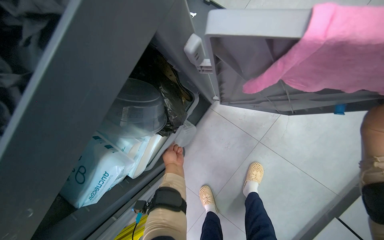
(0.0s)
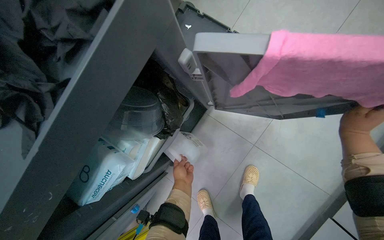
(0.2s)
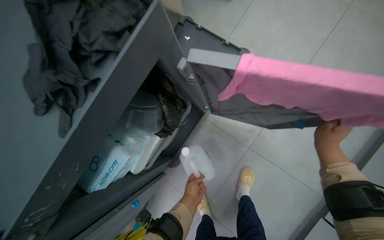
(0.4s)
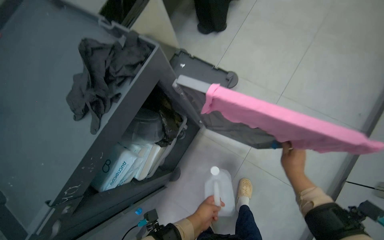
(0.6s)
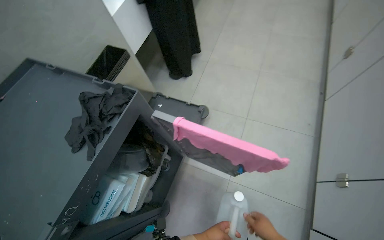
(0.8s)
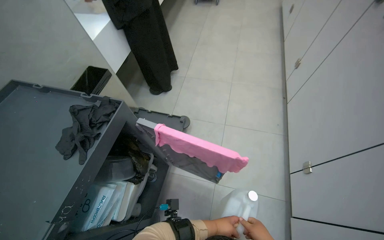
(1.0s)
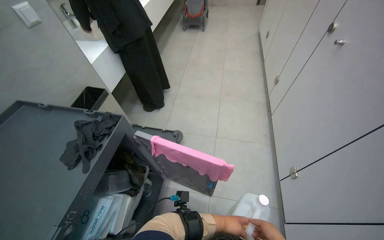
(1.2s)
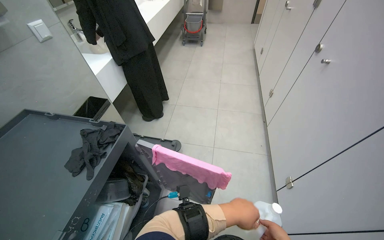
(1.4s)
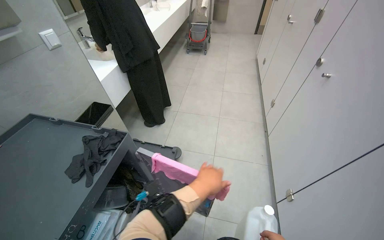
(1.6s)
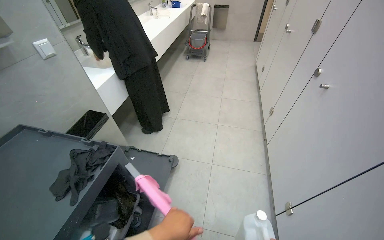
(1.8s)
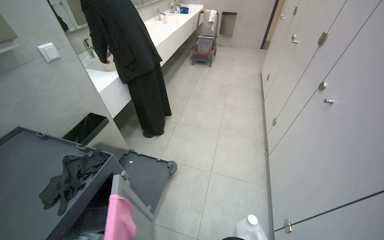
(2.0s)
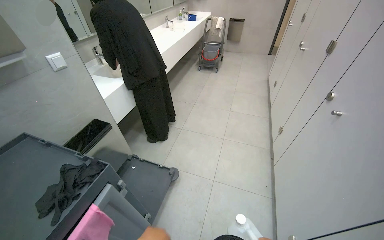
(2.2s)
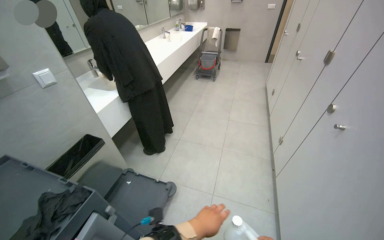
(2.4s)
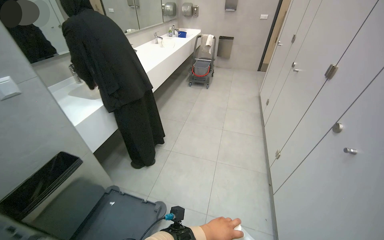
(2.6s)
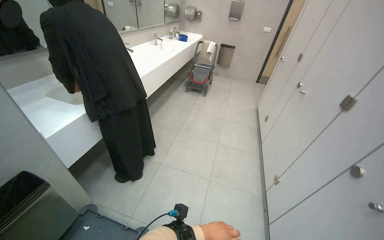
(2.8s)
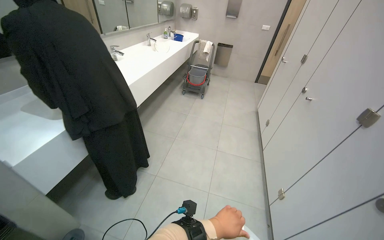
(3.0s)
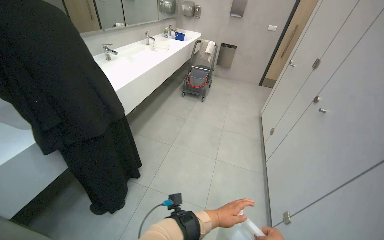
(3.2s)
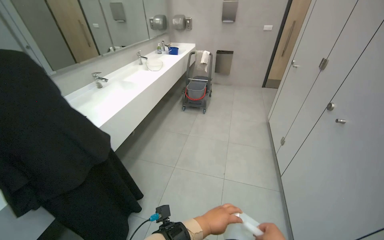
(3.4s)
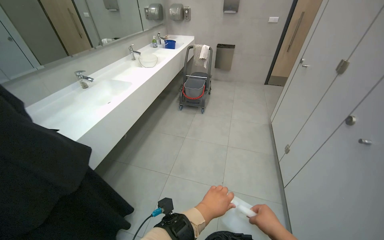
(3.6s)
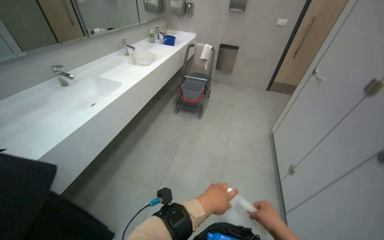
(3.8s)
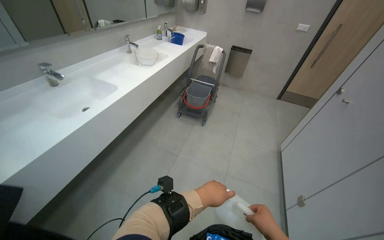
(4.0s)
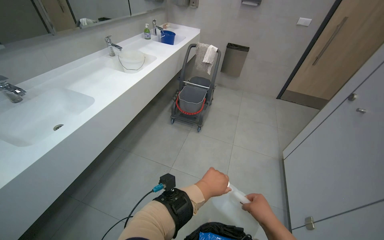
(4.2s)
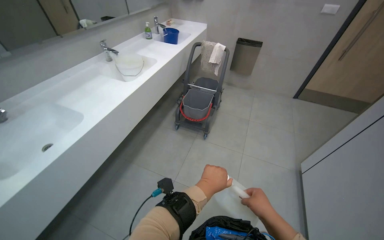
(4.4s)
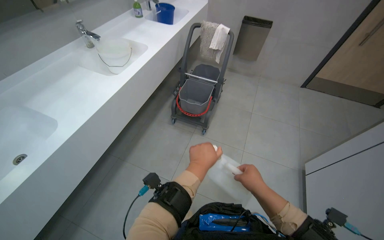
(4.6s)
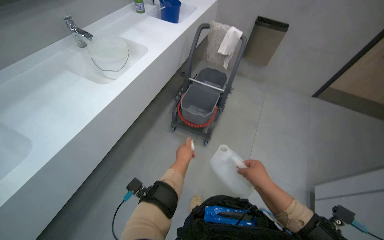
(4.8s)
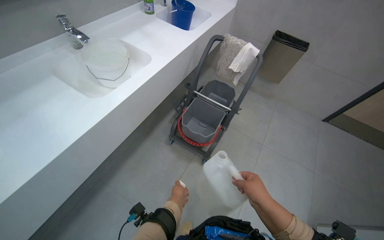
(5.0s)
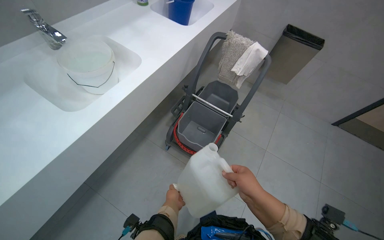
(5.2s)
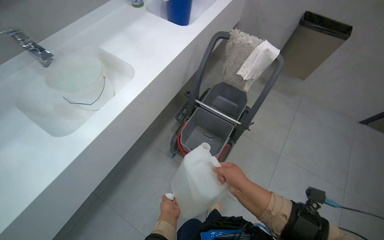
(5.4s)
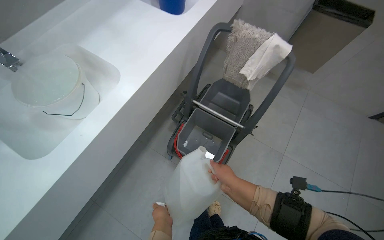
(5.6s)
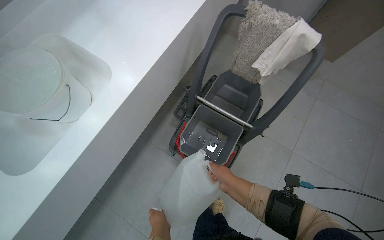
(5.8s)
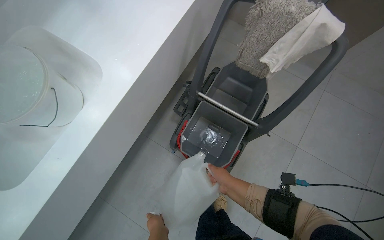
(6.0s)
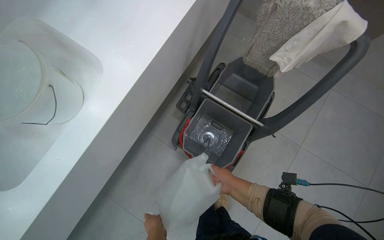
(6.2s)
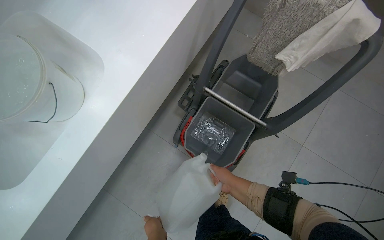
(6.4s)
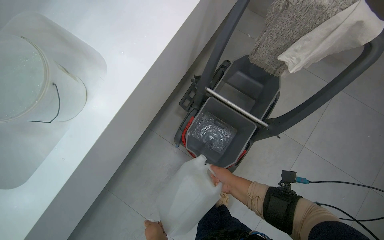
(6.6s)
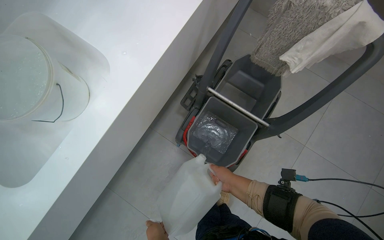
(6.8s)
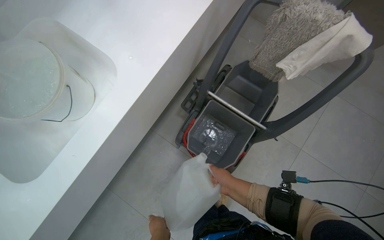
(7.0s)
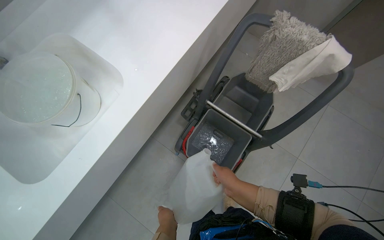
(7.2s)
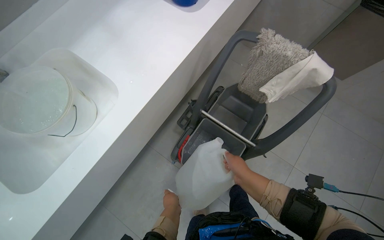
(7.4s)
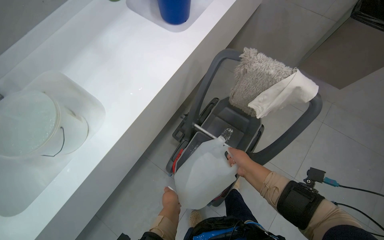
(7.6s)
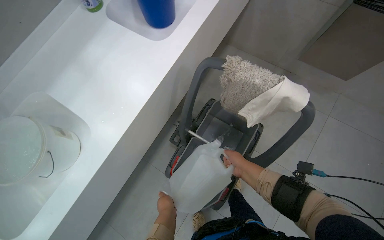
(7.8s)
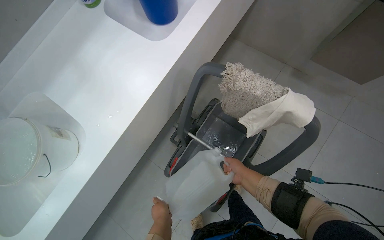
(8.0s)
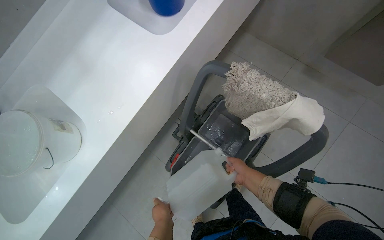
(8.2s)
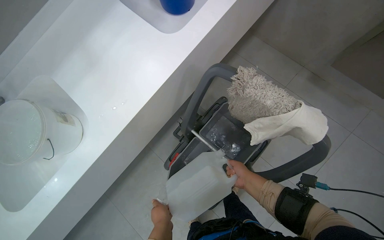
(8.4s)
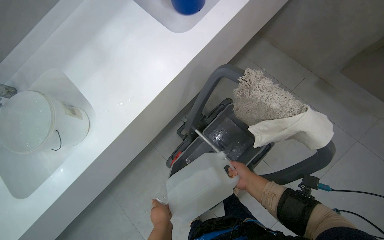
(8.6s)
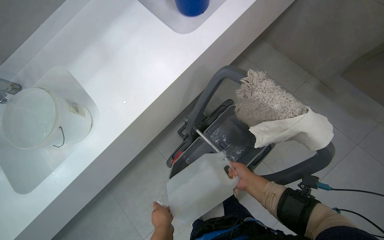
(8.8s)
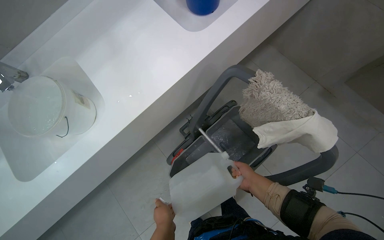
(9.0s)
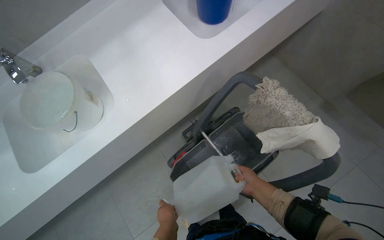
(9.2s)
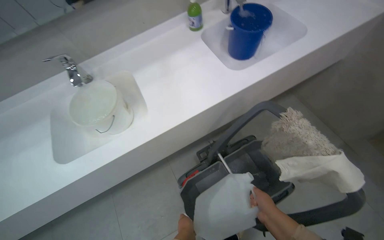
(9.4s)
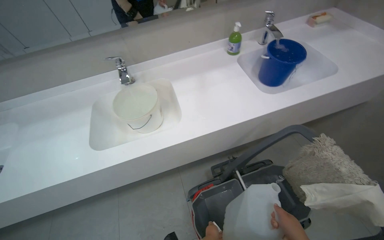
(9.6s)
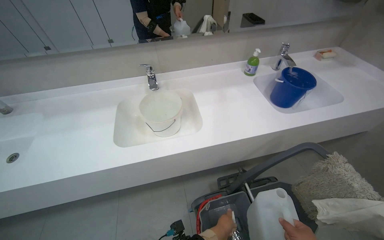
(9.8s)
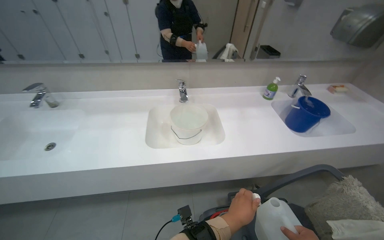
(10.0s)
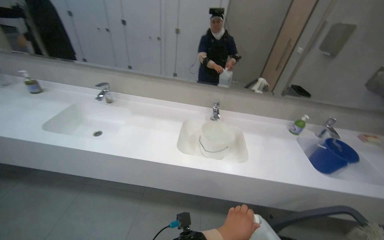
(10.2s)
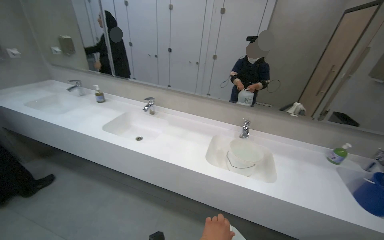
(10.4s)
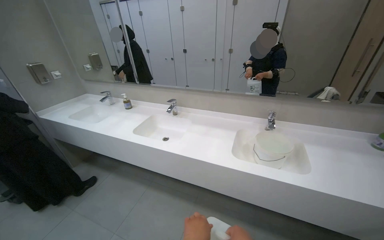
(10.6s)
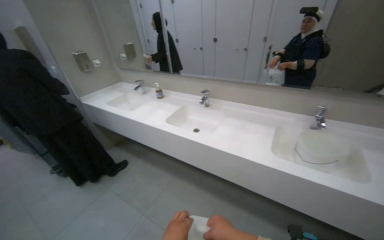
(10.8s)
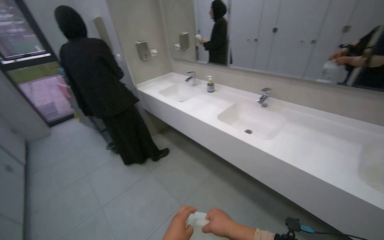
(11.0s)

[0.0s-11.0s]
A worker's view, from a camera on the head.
Job: preparing cleaning supplies.
The whole recording: Adding cleaning solution to bucket. The worker takes a bottle of cleaning solution from the cart, opens it, and pours the liquid into a bucket on the cleaning cart.
0.0s to 1.6s: The wearer moves roughly 50 cm. The wearer's head swings roughly 25 degrees to the right. The camera pitches upward, by roughly 45 degrees.
1.6s to 3.2s: The camera is carried roughly 90 cm.
3.2s to 4.8s: The head travels roughly 1.5 m. The view tilts about 15 degrees downward.
4.8s to 6.2s: The camera travels some 90 cm. The wearer looks some 20 degrees further downward.
6.2s to 7.8s: The right hand shifts about 15 cm to the right.
7.8s to 9.4s: The scene rotates clockwise by about 30 degrees.
9.4s to 11.0s: The head travels about 90 cm. The wearer looks approximately 65 degrees further to the left. The view tips upward by approximately 30 degrees.

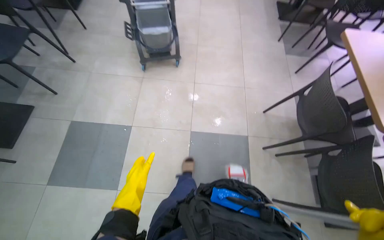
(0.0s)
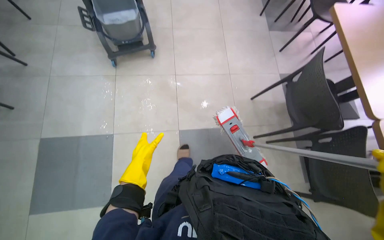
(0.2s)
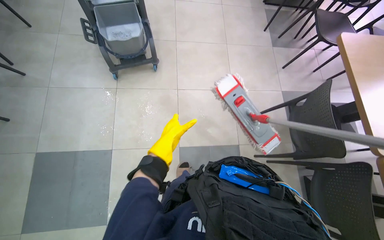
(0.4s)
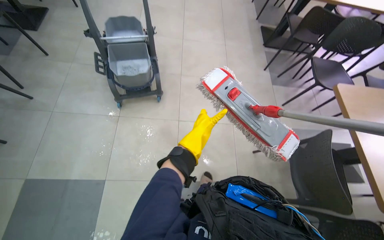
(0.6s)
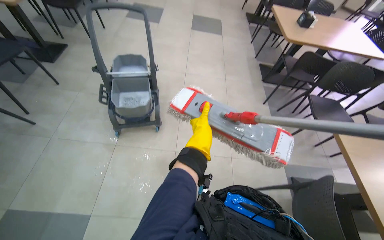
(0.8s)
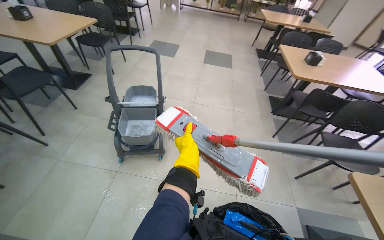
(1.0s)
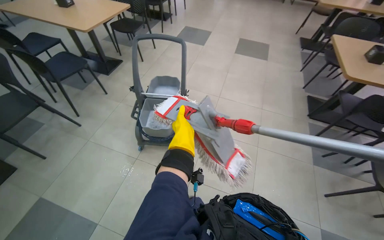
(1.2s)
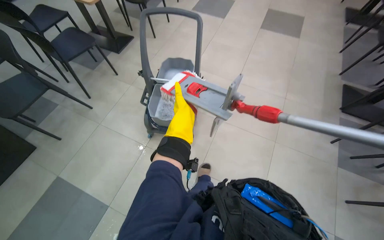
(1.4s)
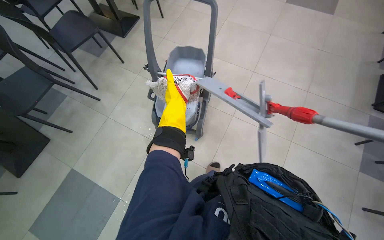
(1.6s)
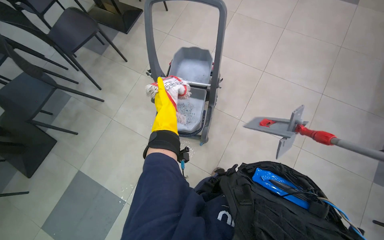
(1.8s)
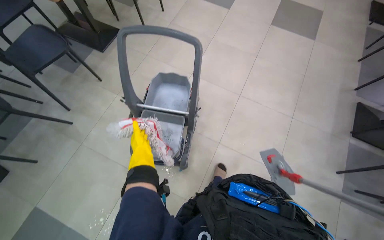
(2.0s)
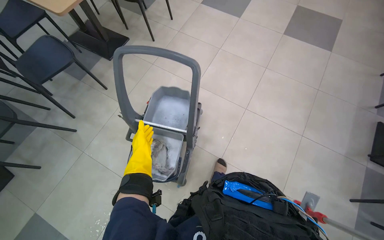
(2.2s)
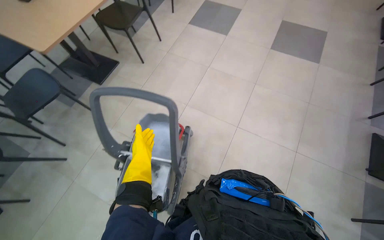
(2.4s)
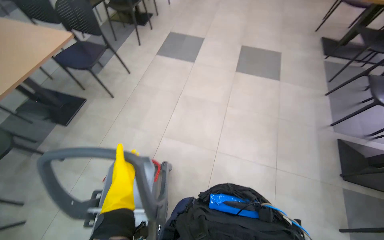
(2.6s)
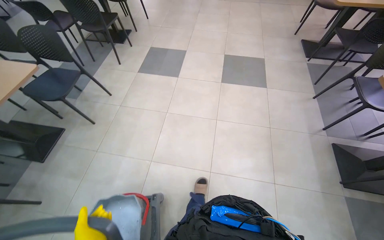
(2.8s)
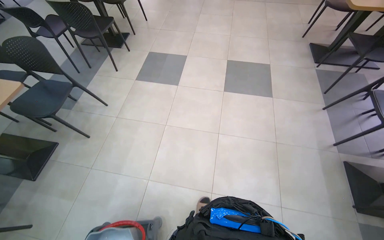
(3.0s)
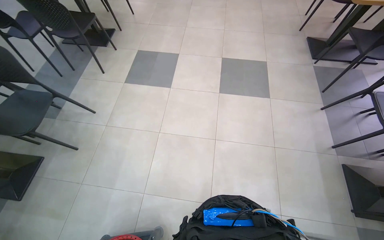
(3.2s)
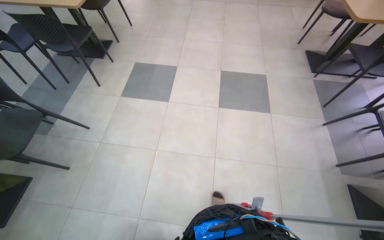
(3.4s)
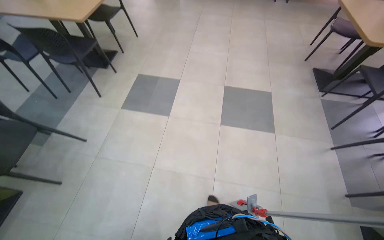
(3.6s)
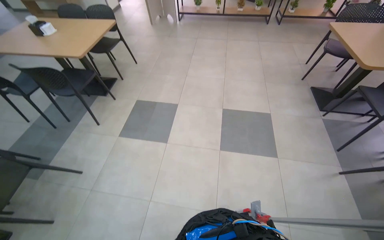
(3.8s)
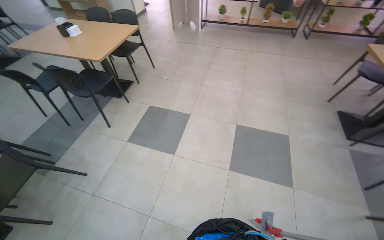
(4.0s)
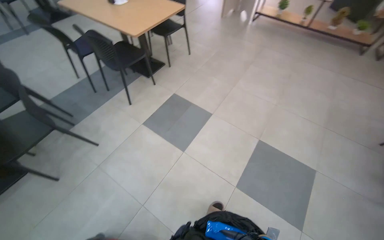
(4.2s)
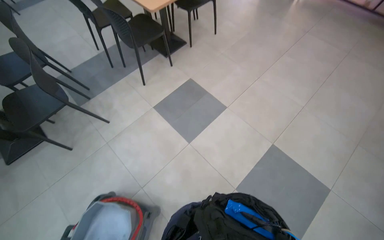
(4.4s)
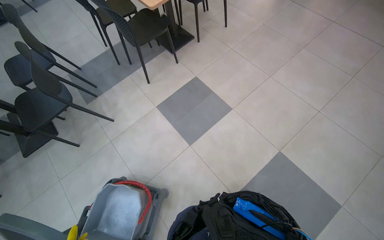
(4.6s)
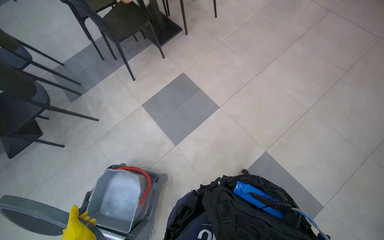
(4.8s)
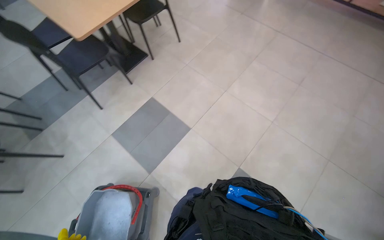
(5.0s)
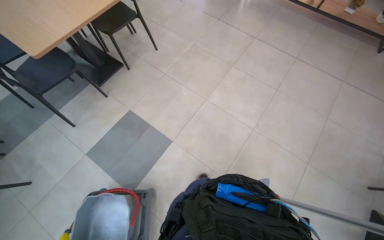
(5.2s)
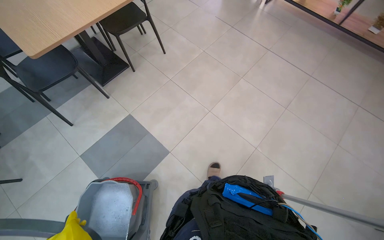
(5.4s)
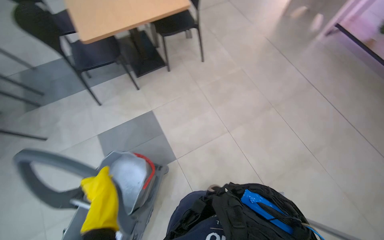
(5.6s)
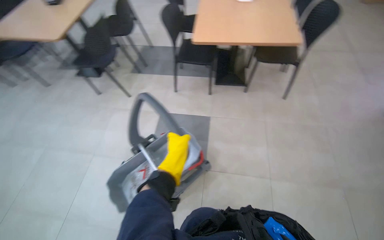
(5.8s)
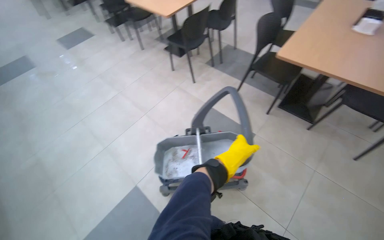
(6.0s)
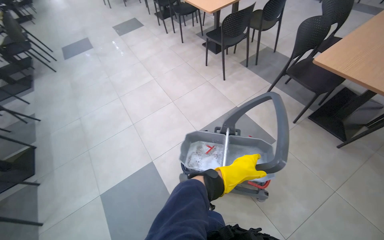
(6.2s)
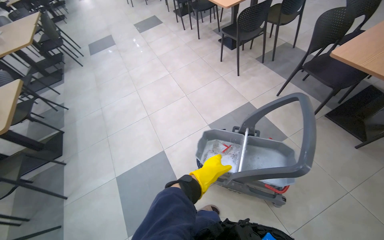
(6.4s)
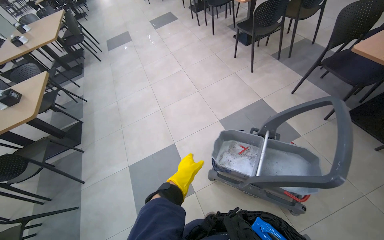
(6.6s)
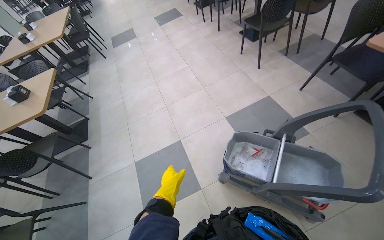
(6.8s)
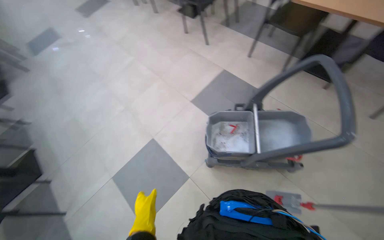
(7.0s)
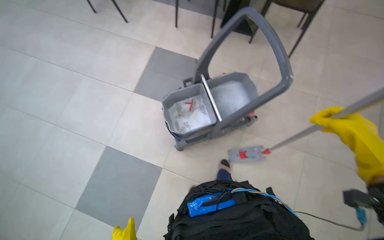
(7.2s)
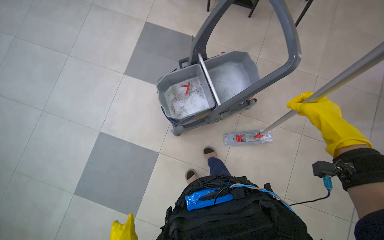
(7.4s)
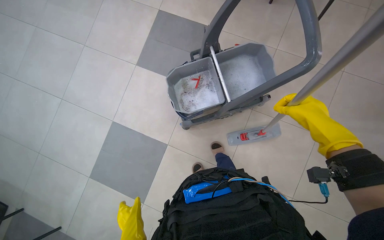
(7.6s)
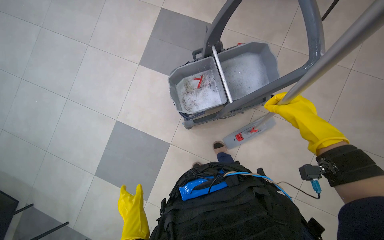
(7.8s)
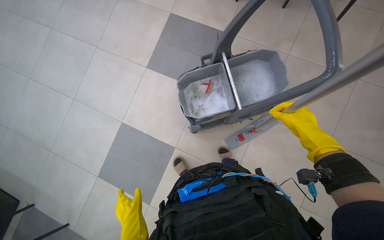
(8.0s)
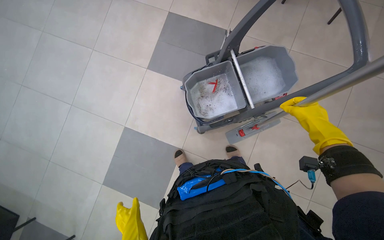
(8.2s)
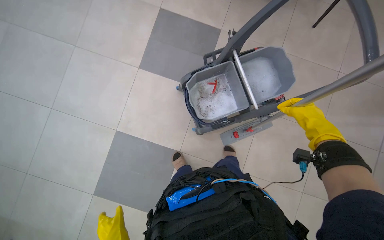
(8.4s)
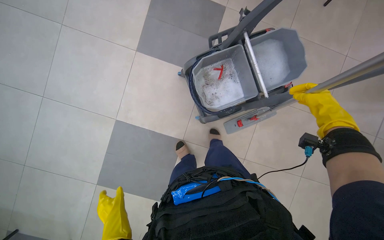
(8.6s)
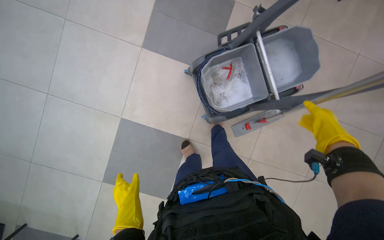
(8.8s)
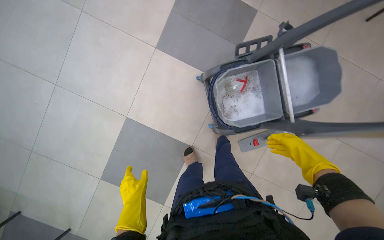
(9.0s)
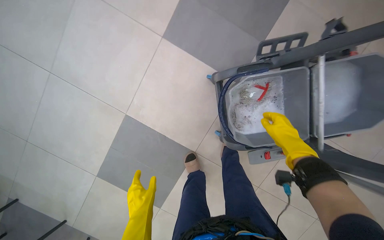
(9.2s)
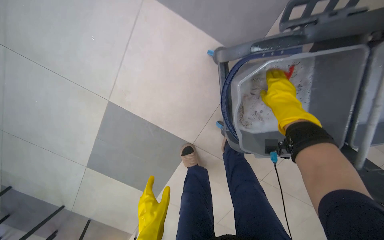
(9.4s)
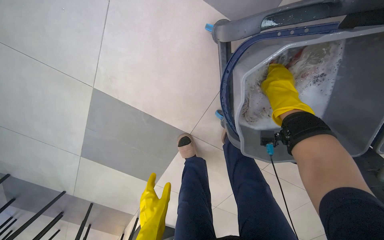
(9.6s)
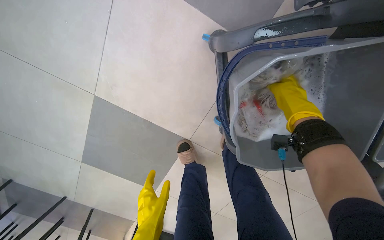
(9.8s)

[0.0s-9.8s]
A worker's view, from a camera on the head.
Job: preparing cleaning supplies.
The whole recording: Preparing mop for cleaning. The worker removes the flat mop head and wrings out a string mop.
1.4s to 2.8s: The head travels roughly 60 cm.
2.8s to 4.2s: The camera travels some 1 m. The head rotates some 25 degrees to the left.
5.6s to 7.0s: The head turns to the left by some 75 degrees.
7.0s to 8.4s: The wearer looks some 25 degrees further to the right. The camera pitches downward, by some 15 degrees.
8.4s to 9.8s: The camera is carried approximately 60 cm. The wearer's head swings roughly 20 degrees to the left. The view tips downward by about 25 degrees.
